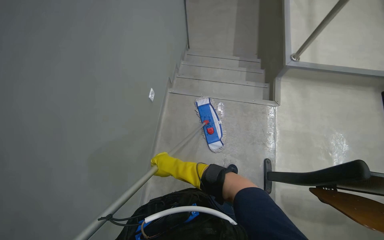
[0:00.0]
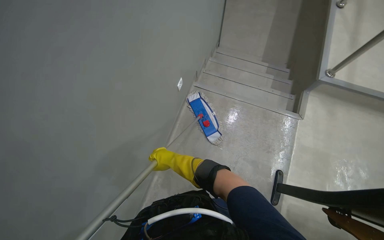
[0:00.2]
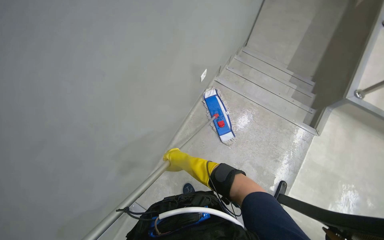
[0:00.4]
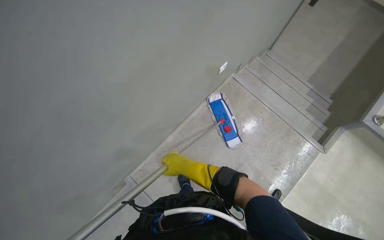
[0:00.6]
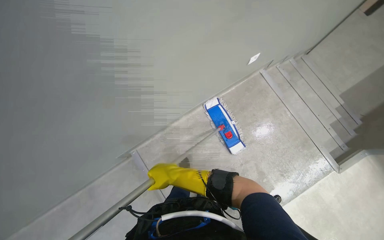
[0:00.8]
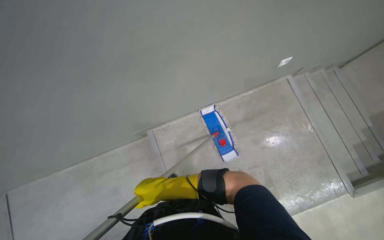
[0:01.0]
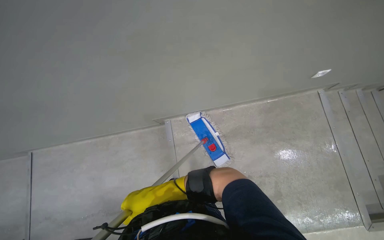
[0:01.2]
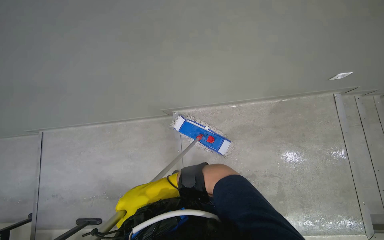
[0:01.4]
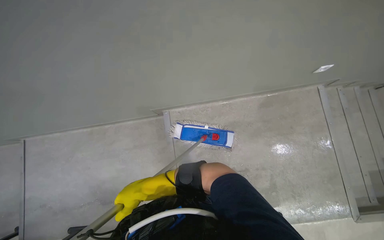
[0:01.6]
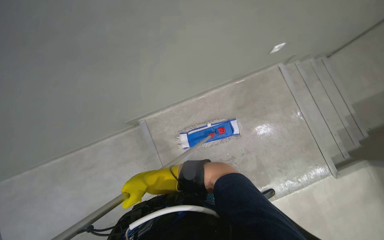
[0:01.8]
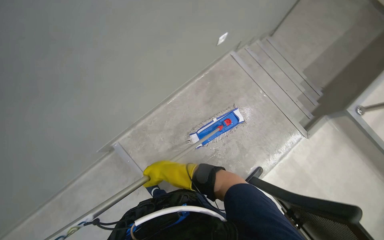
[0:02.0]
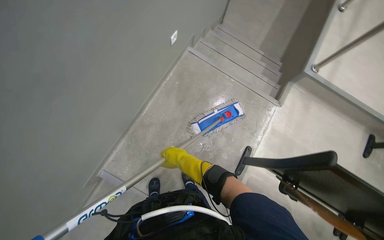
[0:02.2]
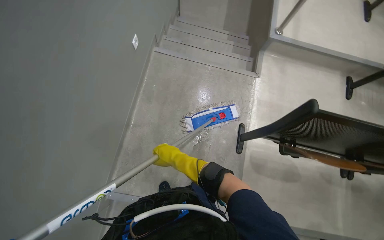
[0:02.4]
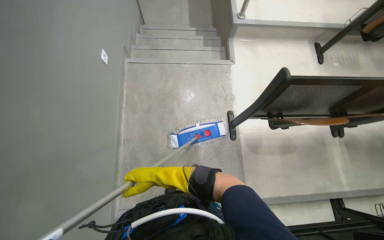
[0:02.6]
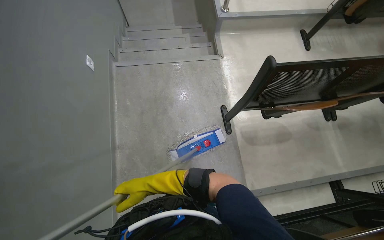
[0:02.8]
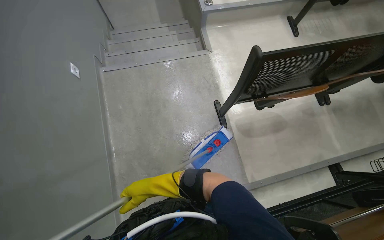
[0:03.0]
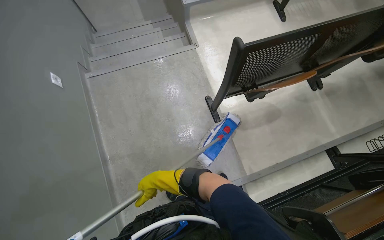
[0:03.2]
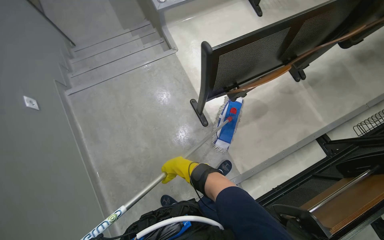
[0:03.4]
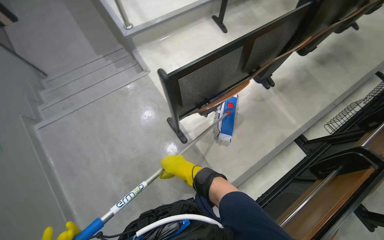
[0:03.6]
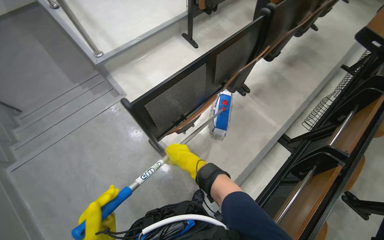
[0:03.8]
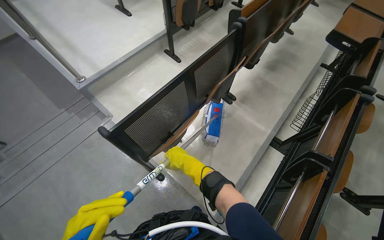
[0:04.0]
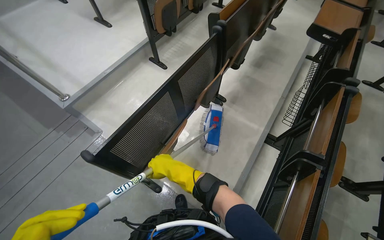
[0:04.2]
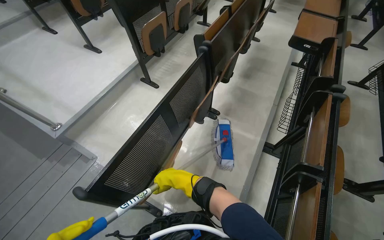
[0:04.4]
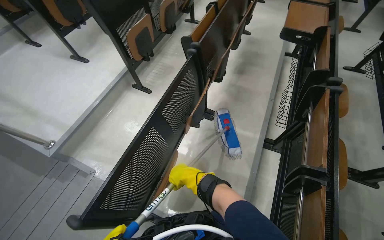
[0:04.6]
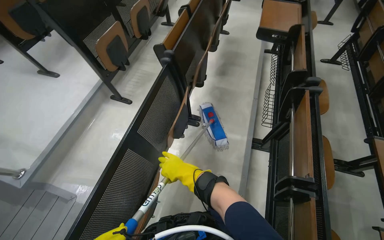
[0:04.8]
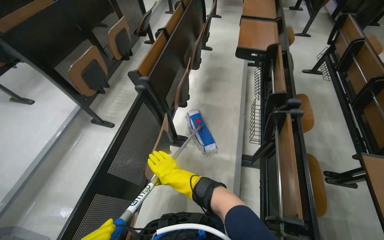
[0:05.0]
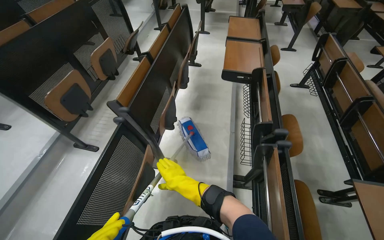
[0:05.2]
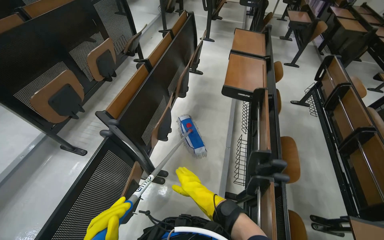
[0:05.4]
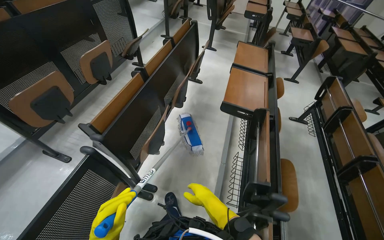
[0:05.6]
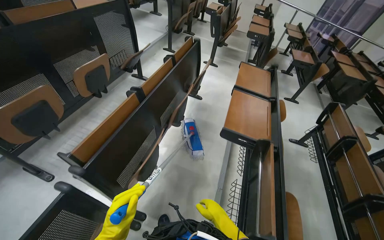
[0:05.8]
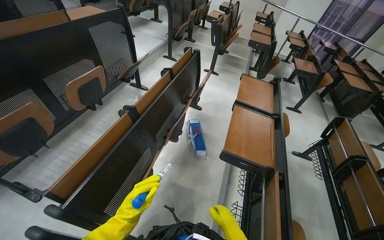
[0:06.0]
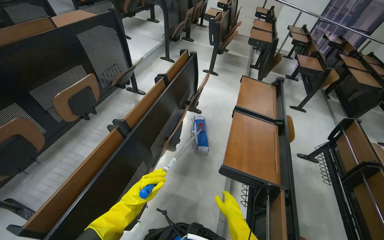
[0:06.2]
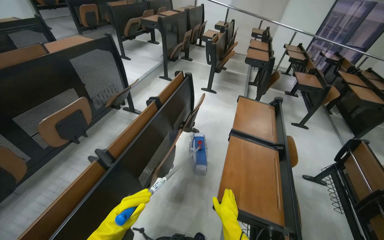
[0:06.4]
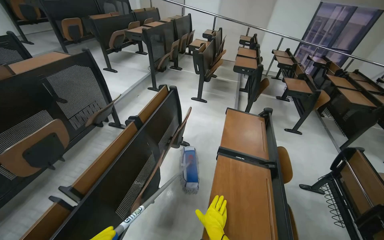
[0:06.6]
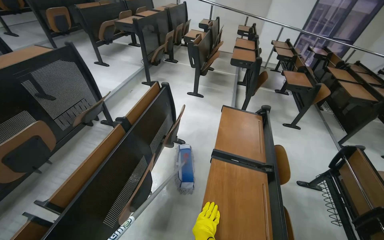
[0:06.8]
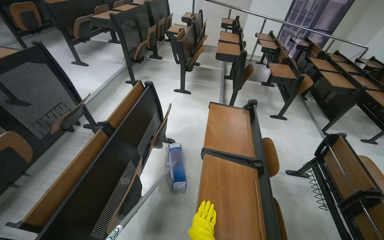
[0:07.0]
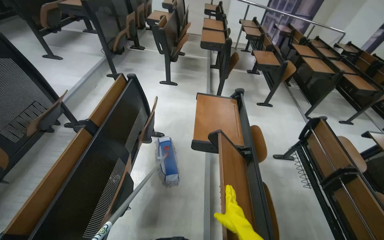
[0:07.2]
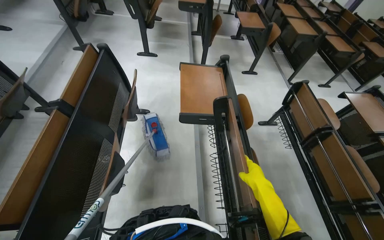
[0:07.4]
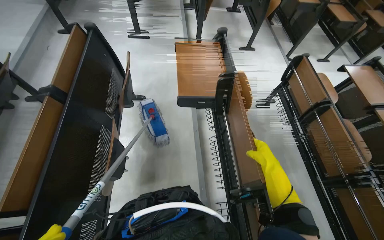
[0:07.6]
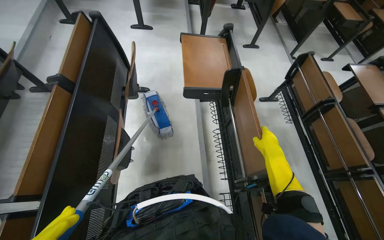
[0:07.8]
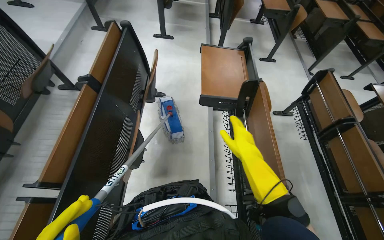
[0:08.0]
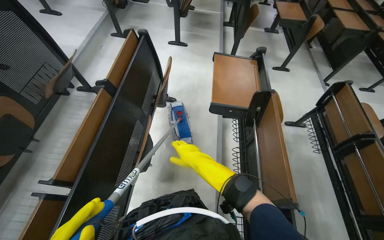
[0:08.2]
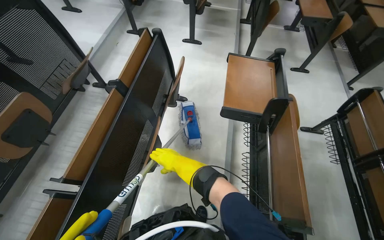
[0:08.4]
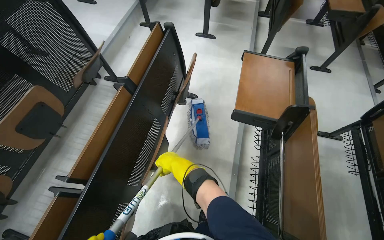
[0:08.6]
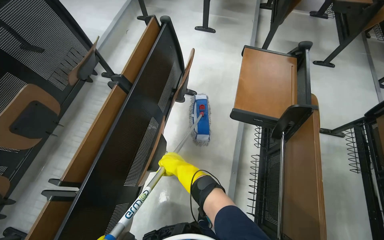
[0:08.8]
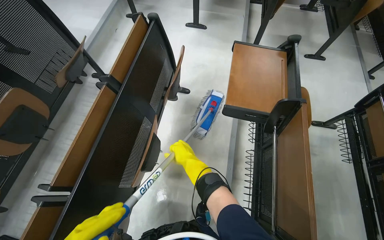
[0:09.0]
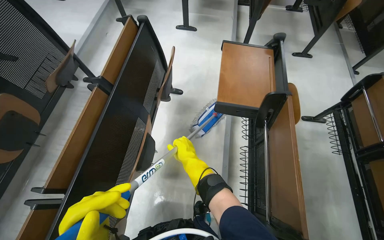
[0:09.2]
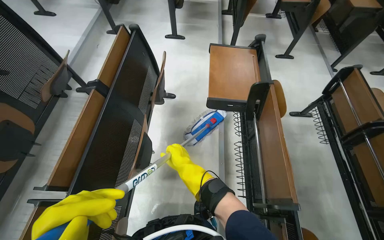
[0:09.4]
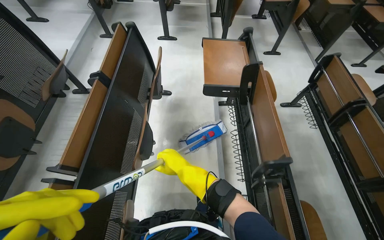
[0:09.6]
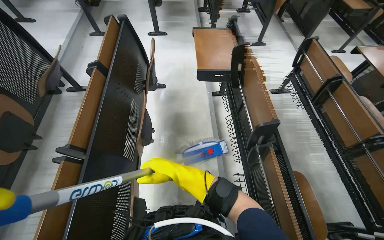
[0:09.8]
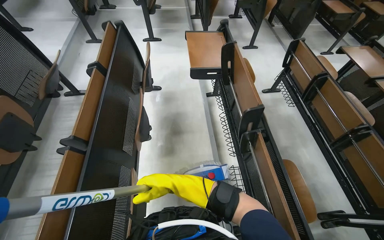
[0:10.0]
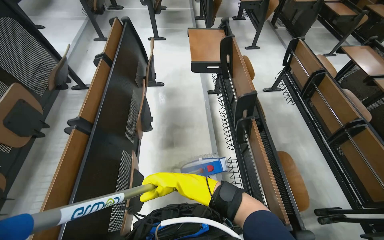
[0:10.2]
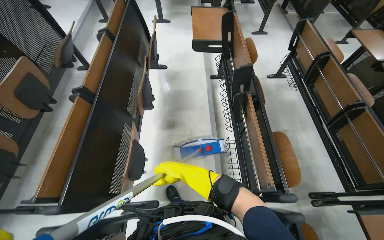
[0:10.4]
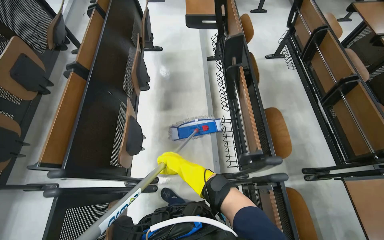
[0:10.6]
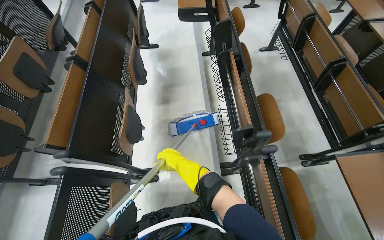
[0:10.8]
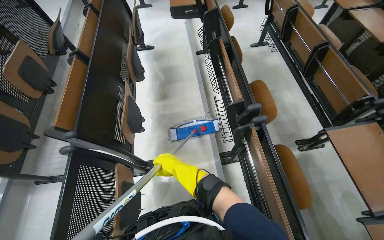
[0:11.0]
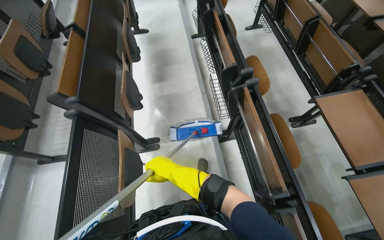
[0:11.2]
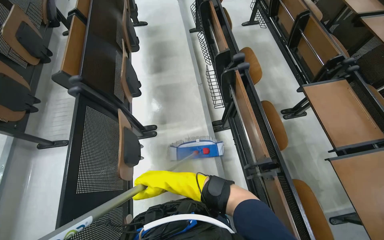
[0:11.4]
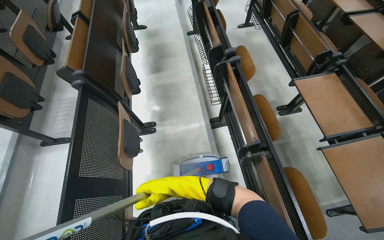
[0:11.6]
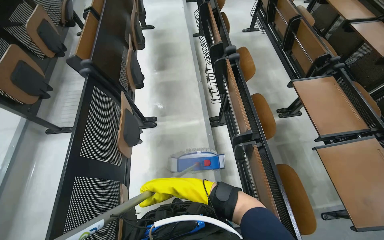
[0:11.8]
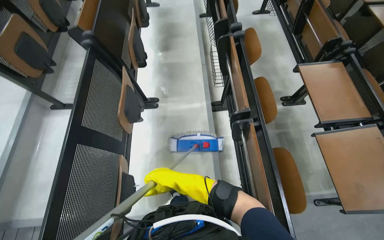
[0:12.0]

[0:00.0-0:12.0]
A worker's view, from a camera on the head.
Job: mopping floor.
The whole recording: Mopping lecture hall floor. The worker washes the mop, then mops the floor of the lecture hall, moving between rows of desks.
0:00.0 to 0:01.6: The head turns to the left by approximately 70 degrees. The view tips downward by approximately 15 degrees.
0:01.6 to 0:03.0: The head turns to the right by about 100 degrees.
0:03.0 to 0:04.4: The camera is carried about 50 cm. The head turns to the right by about 50 degrees. The view tilts roughly 15 degrees upward.
0:04.4 to 0:06.0: The camera travels about 1 m.
0:06.0 to 0:07.6: The camera travels roughly 60 cm. The head rotates some 25 degrees to the right. The camera pitches downward, by roughly 15 degrees.
0:07.6 to 0:09.0: The head rotates about 20 degrees to the left. The right hand travels to the left by approximately 40 cm.
0:09.0 to 0:10.4: The wearer moves approximately 70 cm.
0:10.4 to 0:12.0: The camera travels about 90 cm.

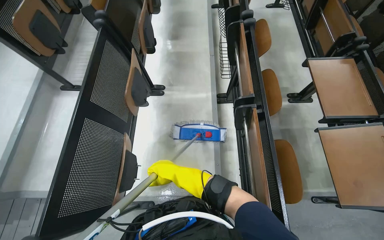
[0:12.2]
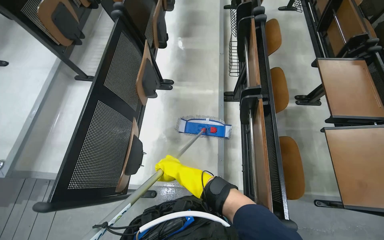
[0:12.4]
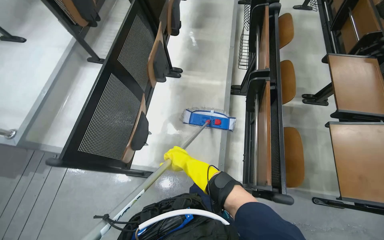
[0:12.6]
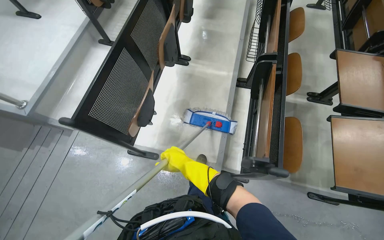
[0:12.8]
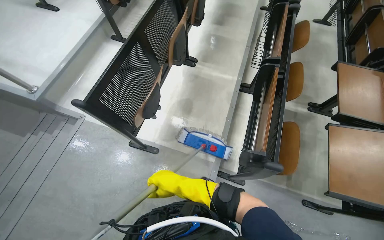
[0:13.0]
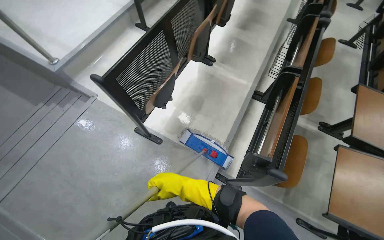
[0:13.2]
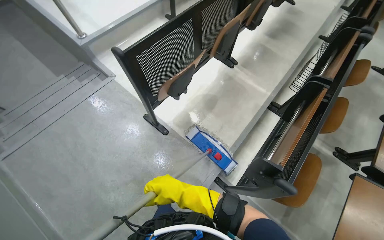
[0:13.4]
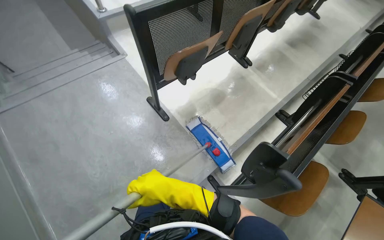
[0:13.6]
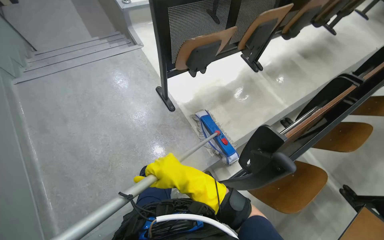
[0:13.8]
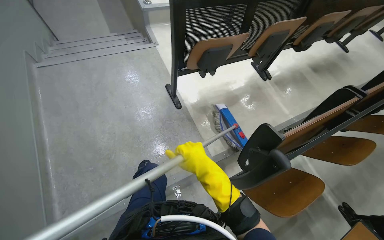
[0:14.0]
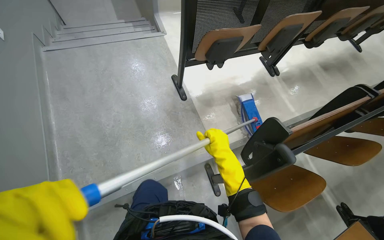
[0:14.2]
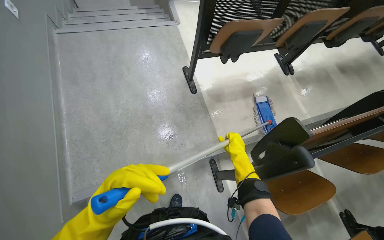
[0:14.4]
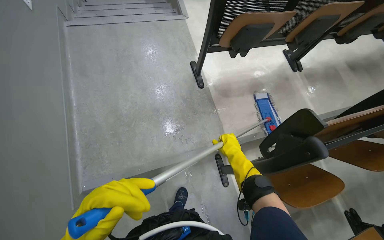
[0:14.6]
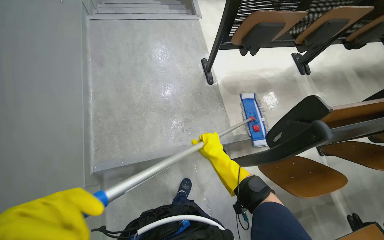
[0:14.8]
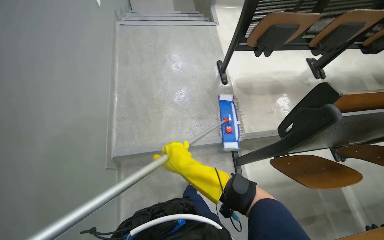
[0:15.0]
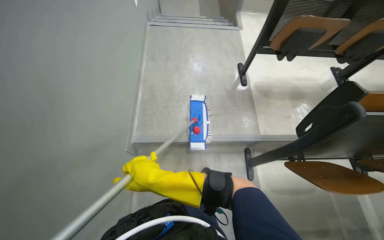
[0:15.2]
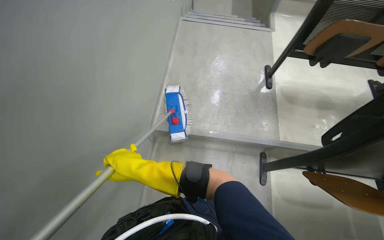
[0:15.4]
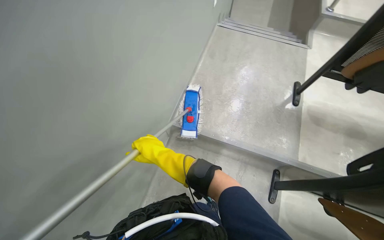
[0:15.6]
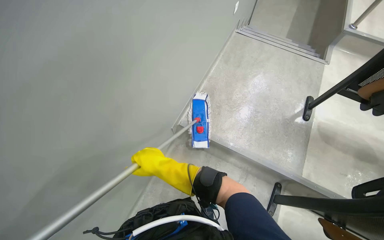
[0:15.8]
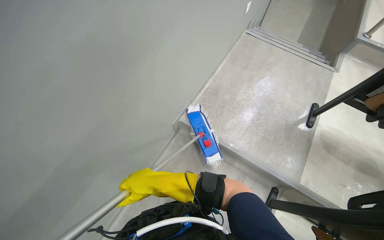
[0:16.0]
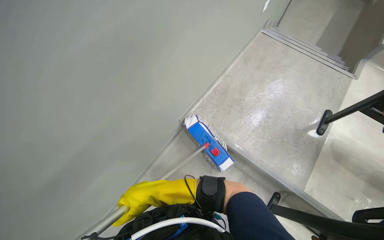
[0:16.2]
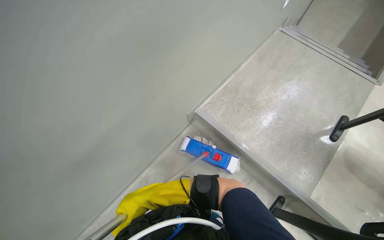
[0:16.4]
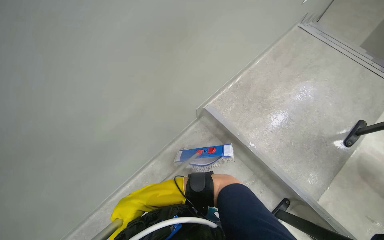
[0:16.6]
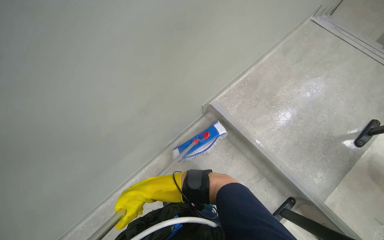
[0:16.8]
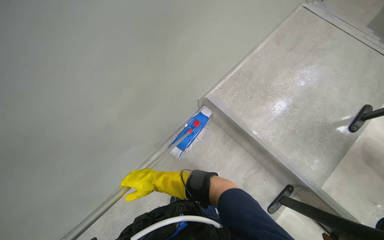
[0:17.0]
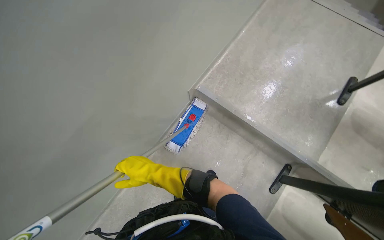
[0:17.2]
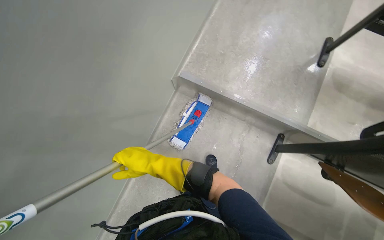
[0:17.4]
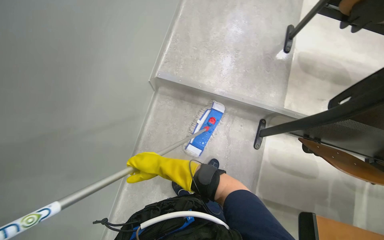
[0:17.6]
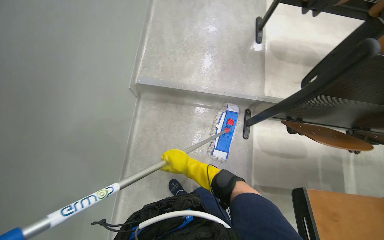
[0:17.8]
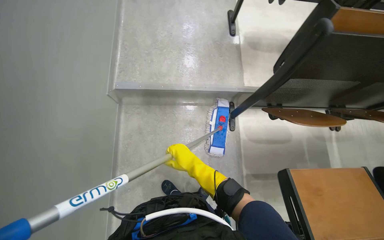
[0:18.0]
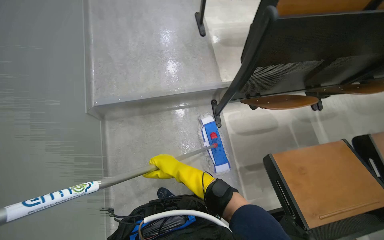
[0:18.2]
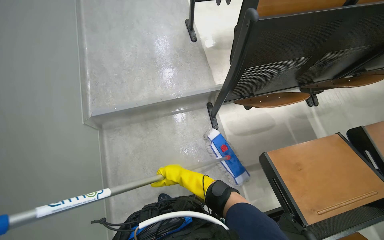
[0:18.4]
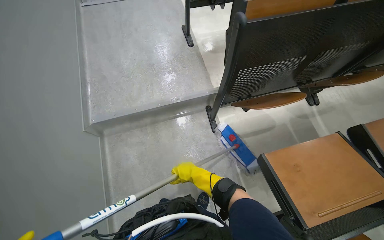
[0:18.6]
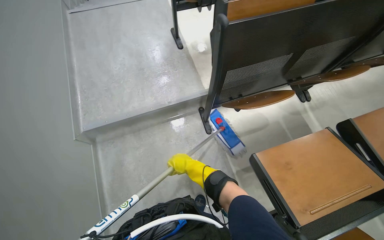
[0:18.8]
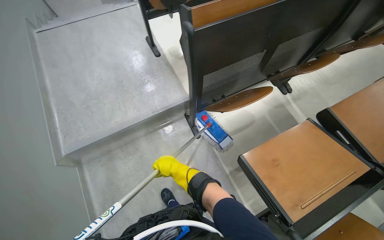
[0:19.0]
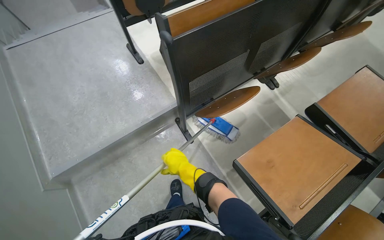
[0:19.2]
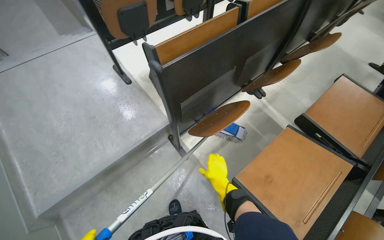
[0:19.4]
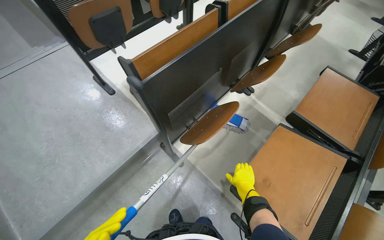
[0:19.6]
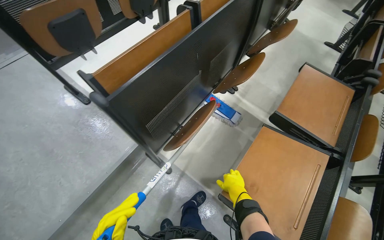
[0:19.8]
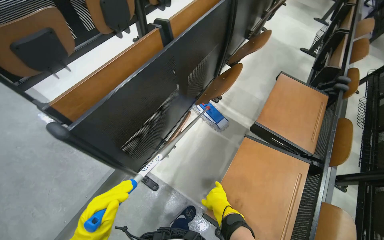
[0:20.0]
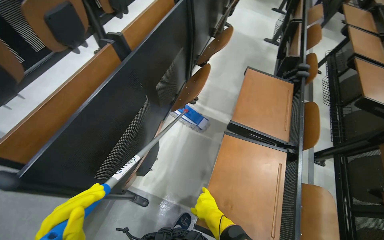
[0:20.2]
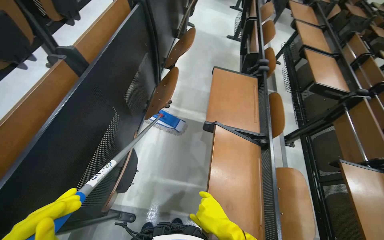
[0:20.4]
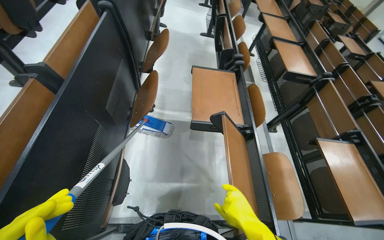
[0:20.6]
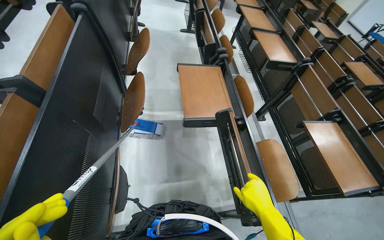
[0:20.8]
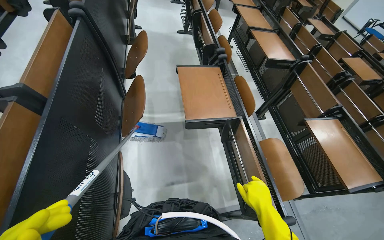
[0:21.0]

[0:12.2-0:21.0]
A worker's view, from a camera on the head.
Job: mopping floor.
The whole recording: Mopping lecture hall floor. The worker washes the mop, then mops the floor of the lecture hall, moving between rows of desks.
0:12.2 to 0:13.6: The head travels roughly 50 cm. The wearer looks about 50 degrees further to the left.
0:13.6 to 0:15.2: The head travels roughly 60 cm. The head rotates some 40 degrees to the left.
0:15.2 to 0:16.6: The wearer looks approximately 50 degrees further to the left.
0:16.6 to 0:18.0: The head rotates approximately 50 degrees to the right.
0:18.0 to 0:19.6: The camera travels approximately 40 cm. The wearer's head swings roughly 45 degrees to the right.
0:19.6 to 0:21.0: The head turns to the right by some 55 degrees.
